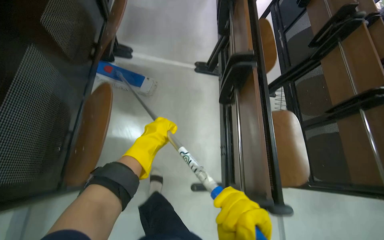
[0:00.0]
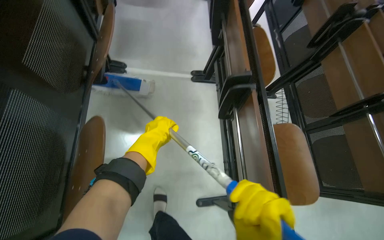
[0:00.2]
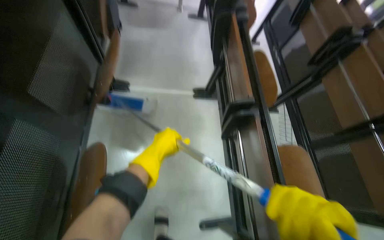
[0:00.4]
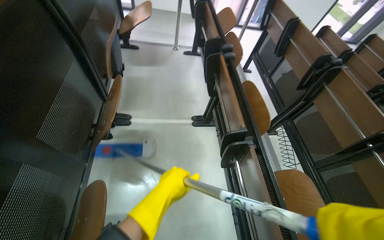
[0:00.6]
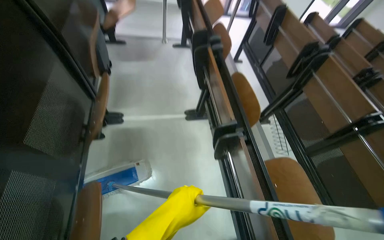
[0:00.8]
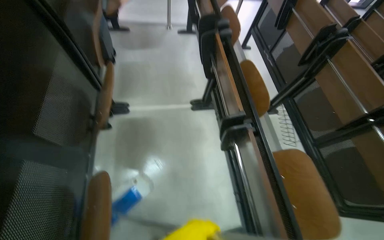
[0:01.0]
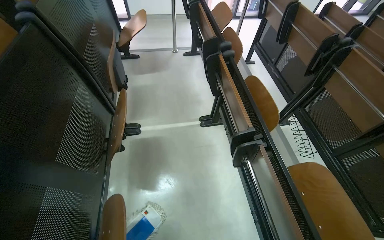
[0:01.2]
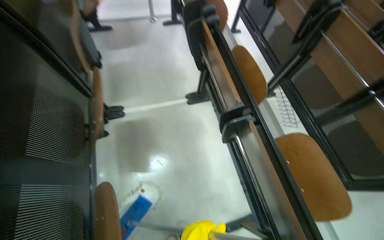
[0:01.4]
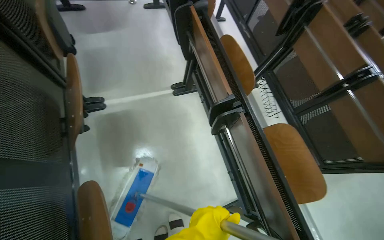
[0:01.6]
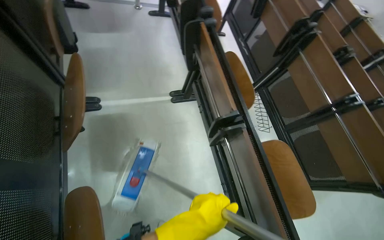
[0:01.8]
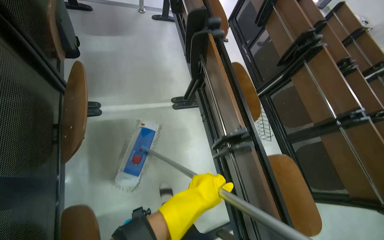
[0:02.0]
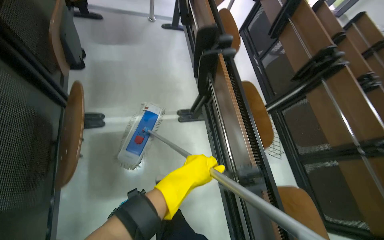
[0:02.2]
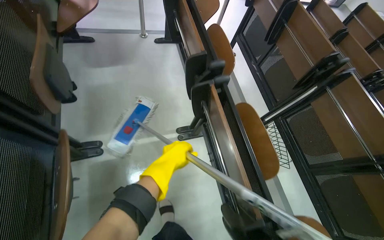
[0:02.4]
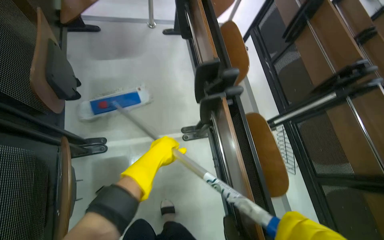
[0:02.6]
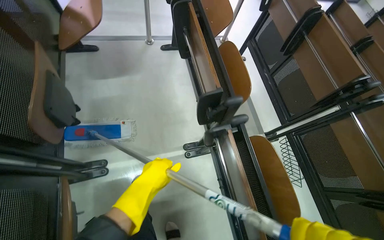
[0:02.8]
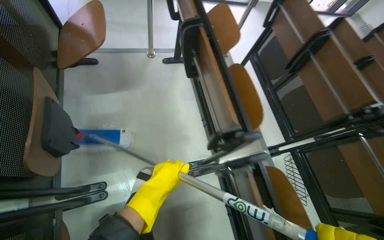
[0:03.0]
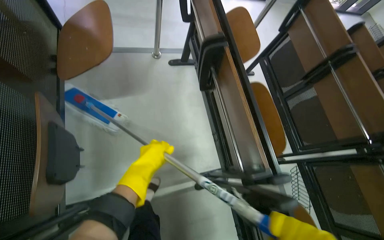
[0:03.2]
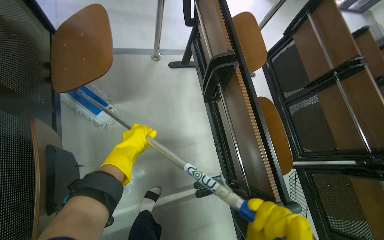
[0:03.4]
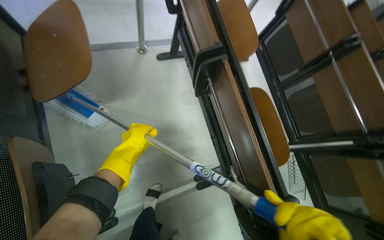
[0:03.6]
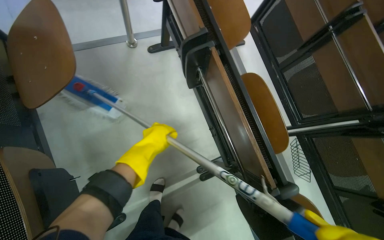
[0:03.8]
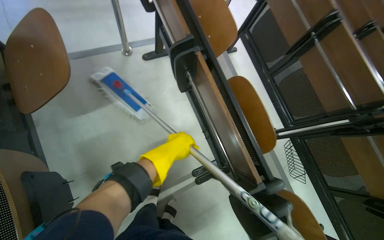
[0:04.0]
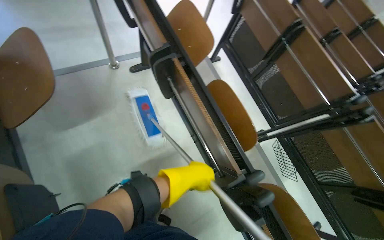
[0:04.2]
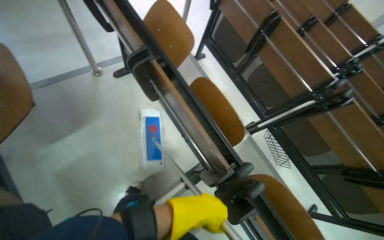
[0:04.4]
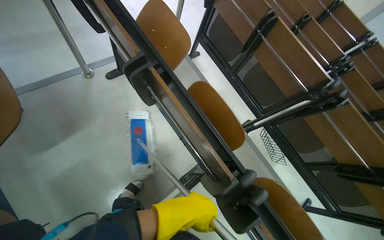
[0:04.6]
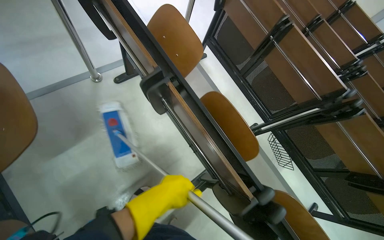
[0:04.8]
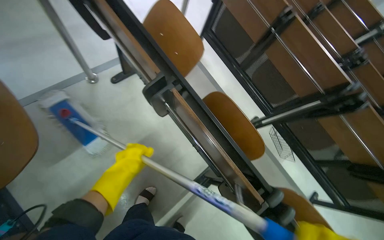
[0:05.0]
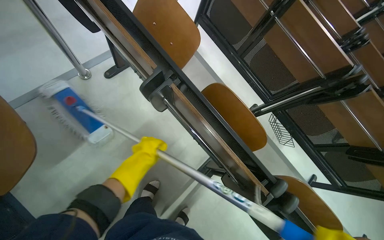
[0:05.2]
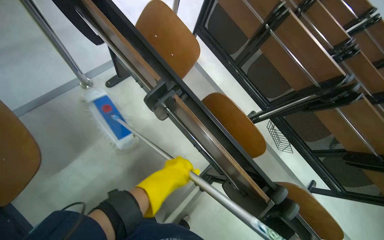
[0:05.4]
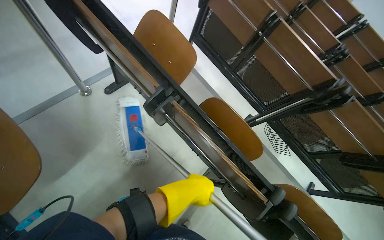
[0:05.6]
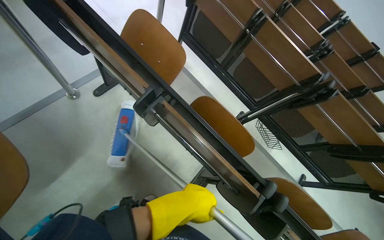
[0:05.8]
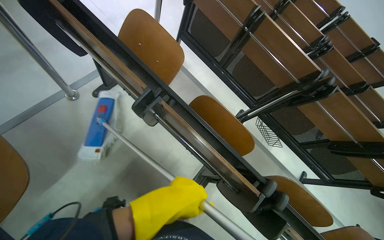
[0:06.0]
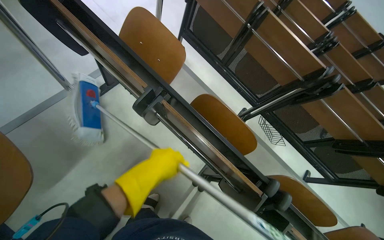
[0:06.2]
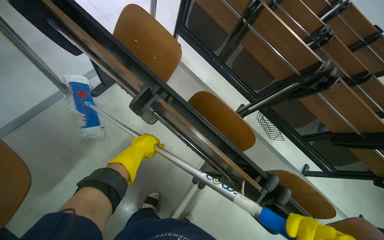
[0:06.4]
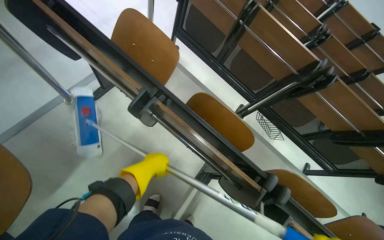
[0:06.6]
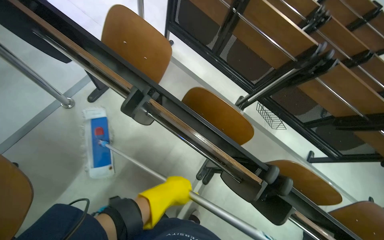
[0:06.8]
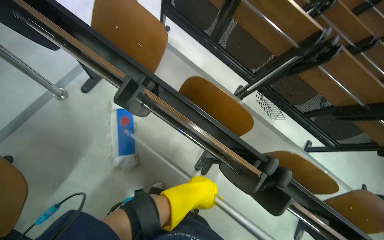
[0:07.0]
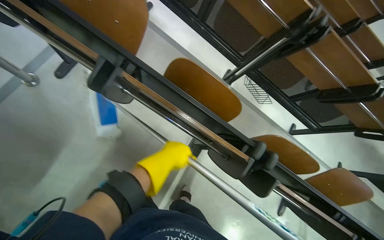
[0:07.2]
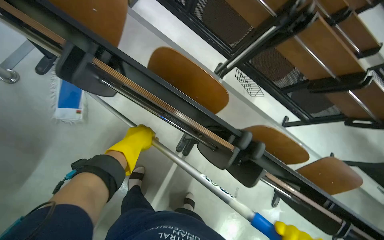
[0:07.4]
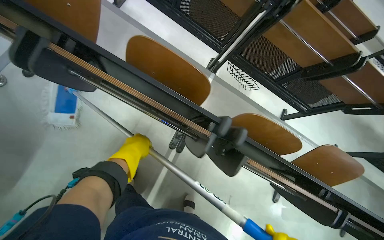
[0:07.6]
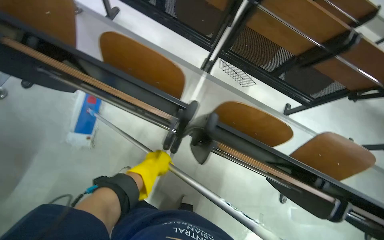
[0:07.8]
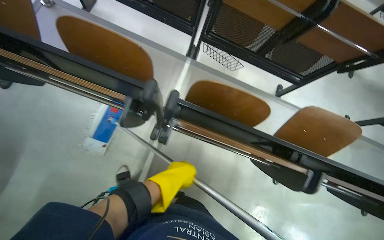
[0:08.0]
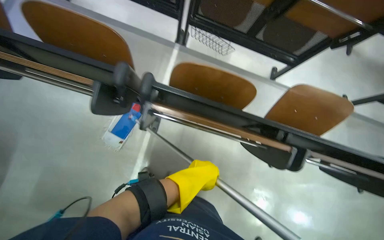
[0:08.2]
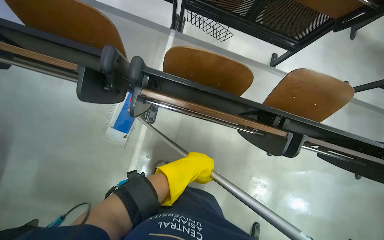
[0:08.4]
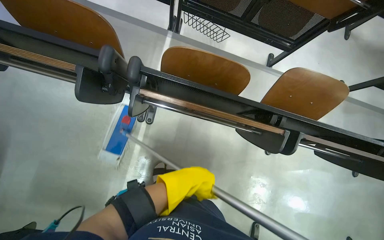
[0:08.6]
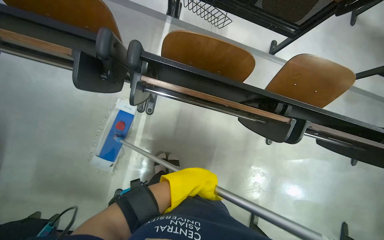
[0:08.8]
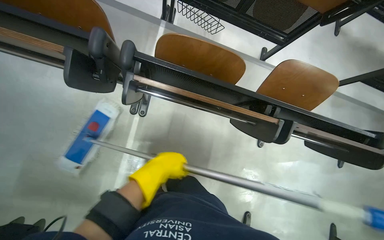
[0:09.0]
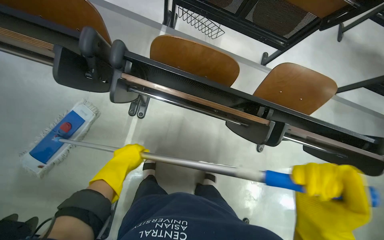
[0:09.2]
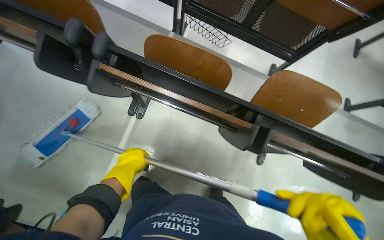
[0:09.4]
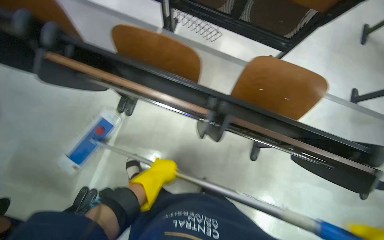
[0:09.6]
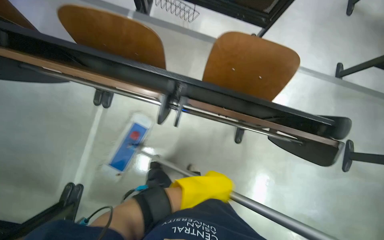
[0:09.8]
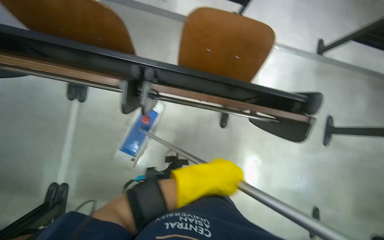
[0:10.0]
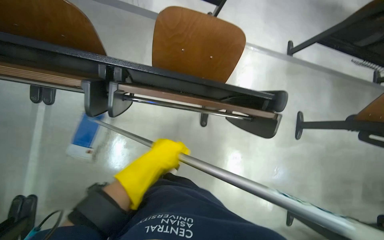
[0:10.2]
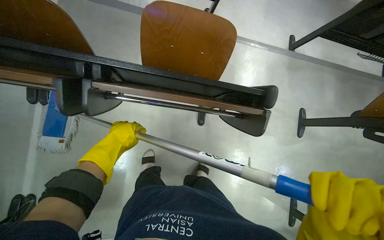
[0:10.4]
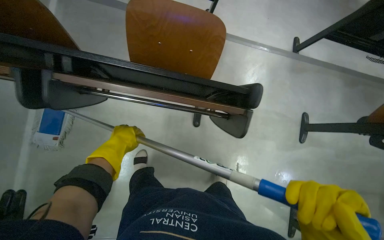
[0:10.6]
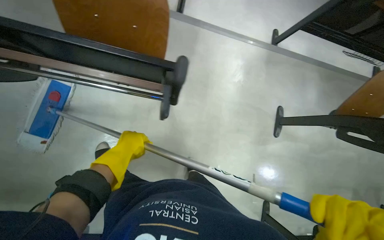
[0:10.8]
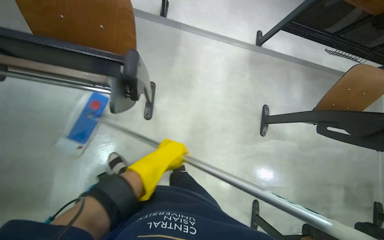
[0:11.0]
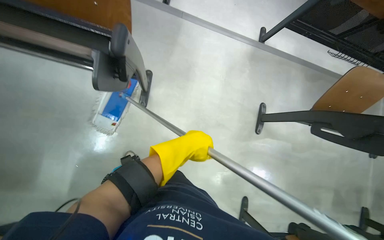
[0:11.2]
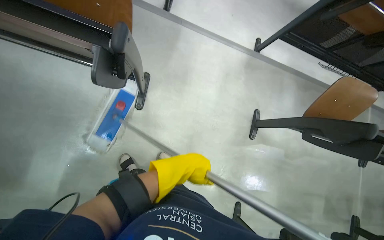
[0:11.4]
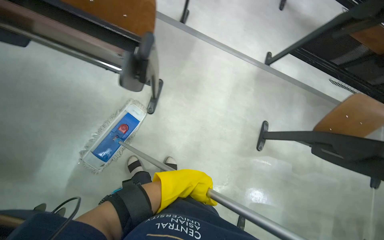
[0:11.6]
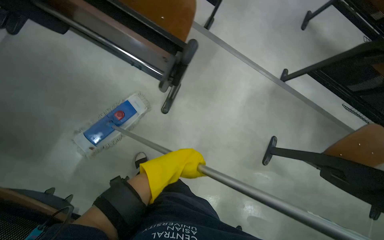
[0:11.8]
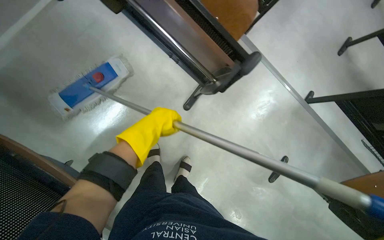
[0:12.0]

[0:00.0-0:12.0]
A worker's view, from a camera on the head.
Job: mopping floor.
The whole recording: Mopping building floor. The worker prepares the mop and mops the floor in the building hallway.
0:01.6 to 0:03.0: The camera travels approximately 70 cm.
0:03.0 to 0:04.4: The left hand shifts roughly 10 cm to the right.
0:04.4 to 0:06.0: The left hand moves roughly 35 cm to the left and comes back.
0:06.0 to 0:07.6: The wearer looks some 15 degrees further downward. The left hand swings left and right, some 20 cm each way, with 2 reversals.
0:07.6 to 0:09.0: The camera travels to the right, some 40 cm.
0:09.0 to 0:10.4: The camera is carried to the right, some 60 cm.
0:10.4 to 0:12.0: The scene rotates clockwise by roughly 30 degrees.

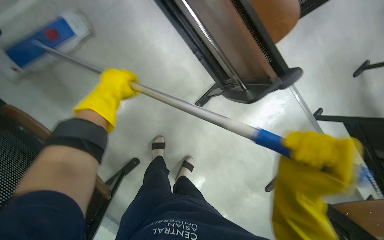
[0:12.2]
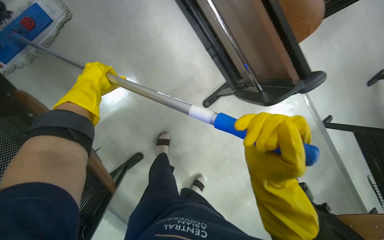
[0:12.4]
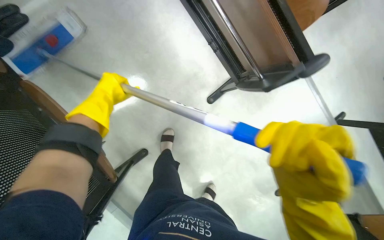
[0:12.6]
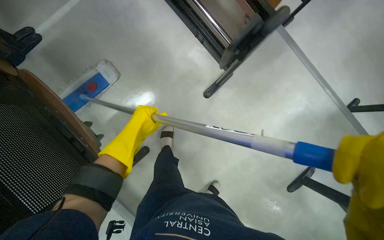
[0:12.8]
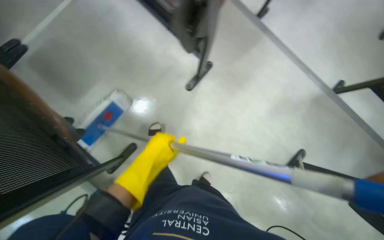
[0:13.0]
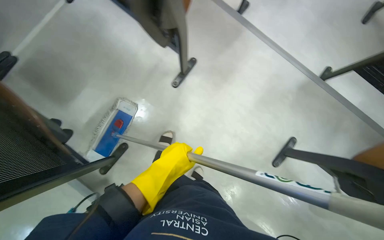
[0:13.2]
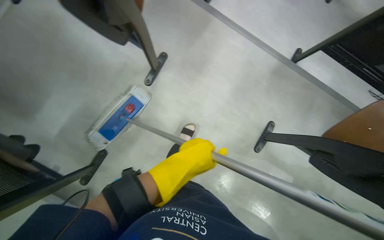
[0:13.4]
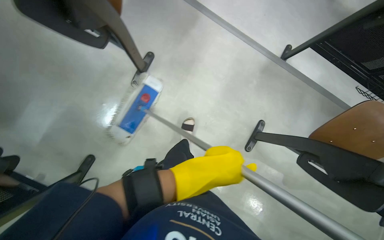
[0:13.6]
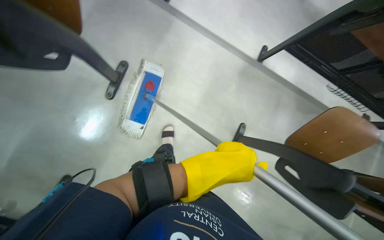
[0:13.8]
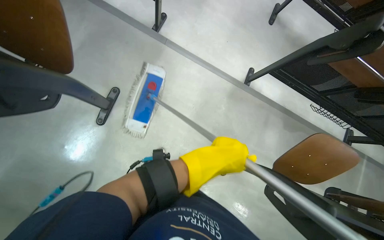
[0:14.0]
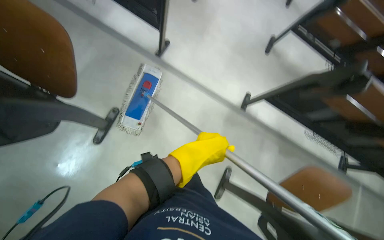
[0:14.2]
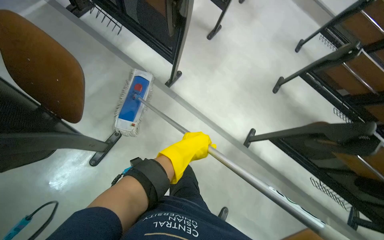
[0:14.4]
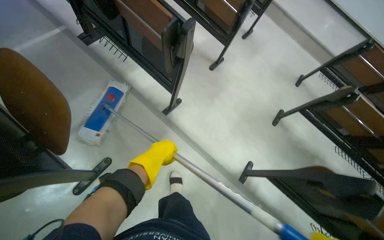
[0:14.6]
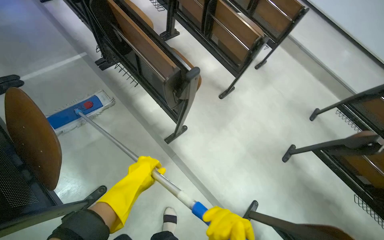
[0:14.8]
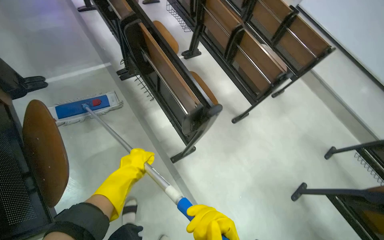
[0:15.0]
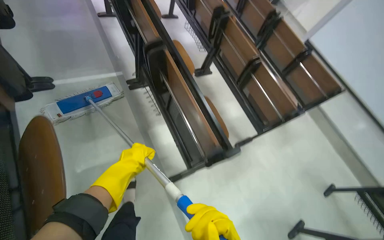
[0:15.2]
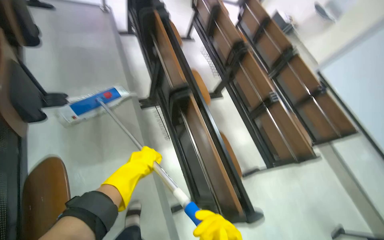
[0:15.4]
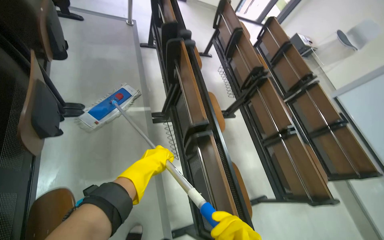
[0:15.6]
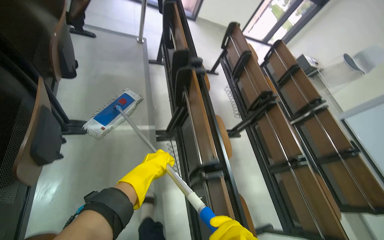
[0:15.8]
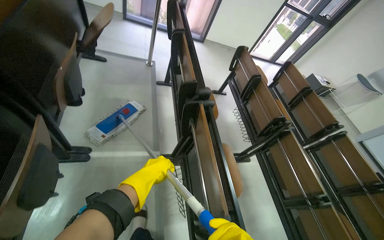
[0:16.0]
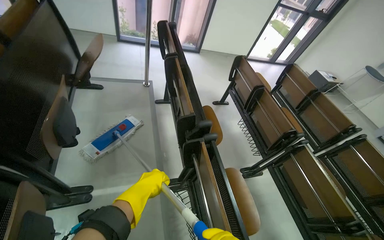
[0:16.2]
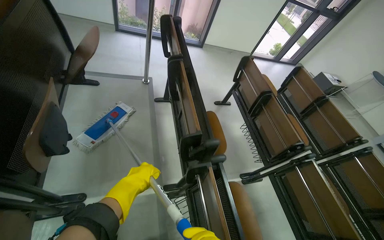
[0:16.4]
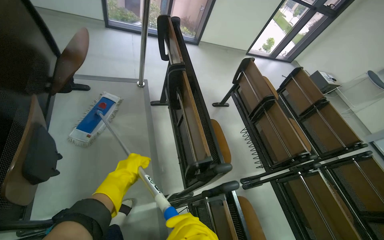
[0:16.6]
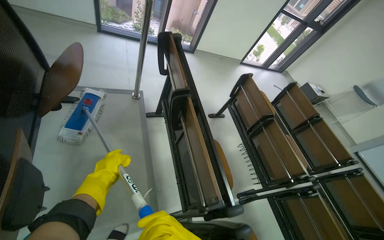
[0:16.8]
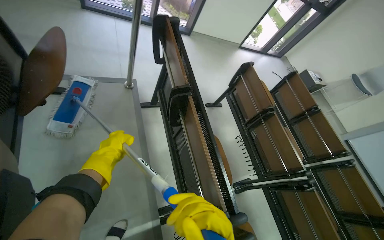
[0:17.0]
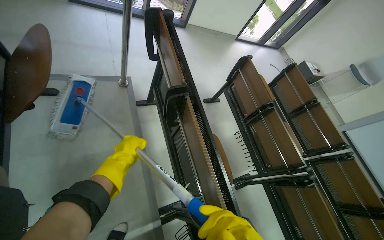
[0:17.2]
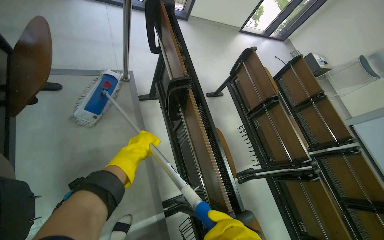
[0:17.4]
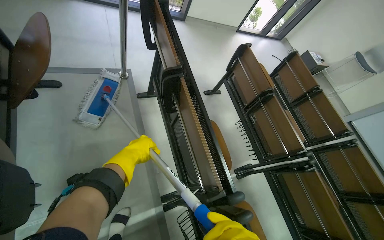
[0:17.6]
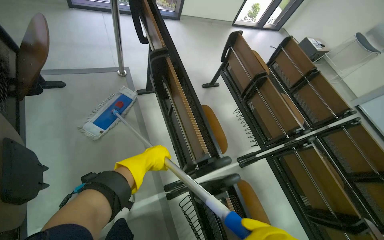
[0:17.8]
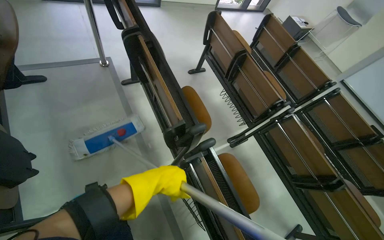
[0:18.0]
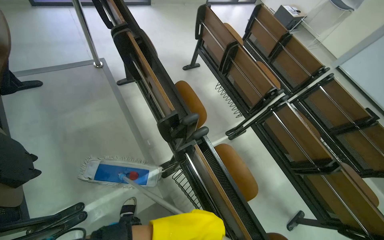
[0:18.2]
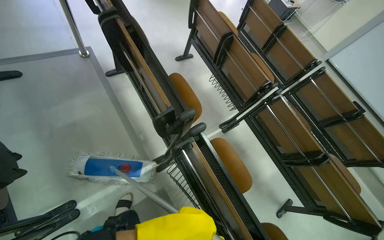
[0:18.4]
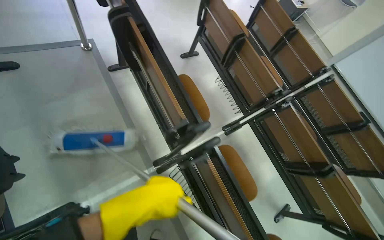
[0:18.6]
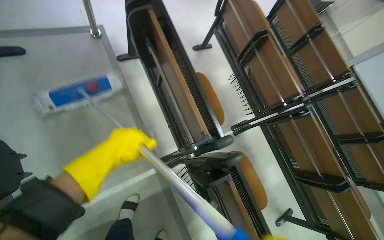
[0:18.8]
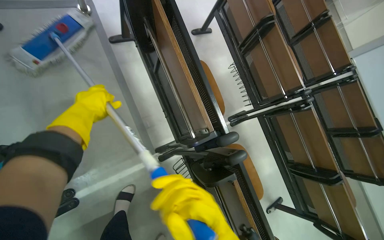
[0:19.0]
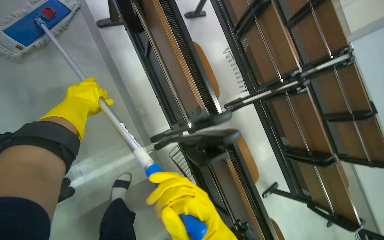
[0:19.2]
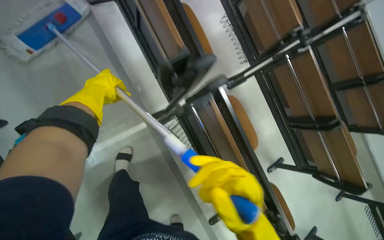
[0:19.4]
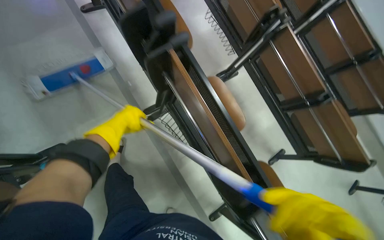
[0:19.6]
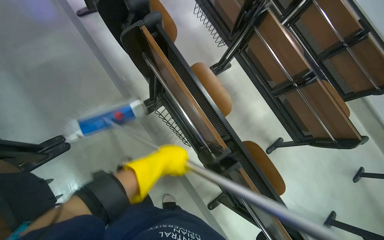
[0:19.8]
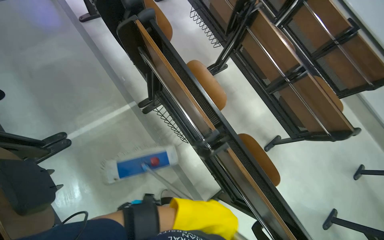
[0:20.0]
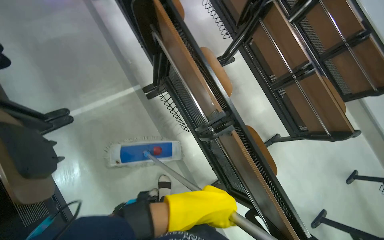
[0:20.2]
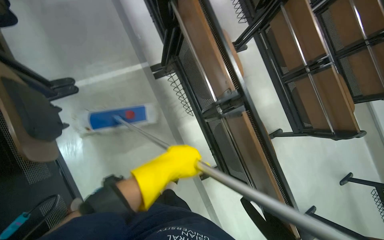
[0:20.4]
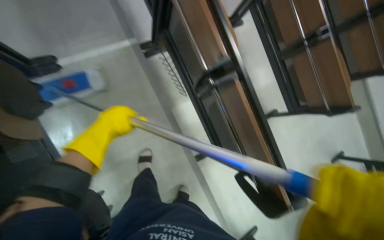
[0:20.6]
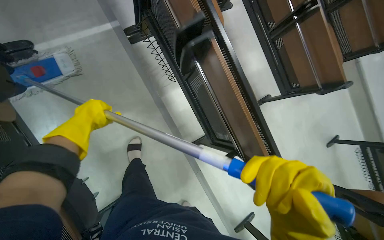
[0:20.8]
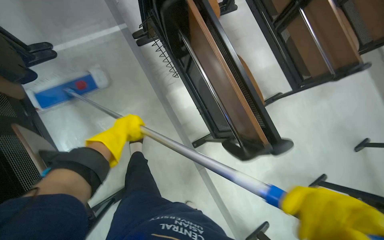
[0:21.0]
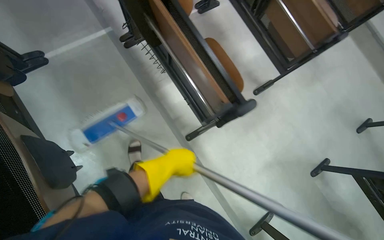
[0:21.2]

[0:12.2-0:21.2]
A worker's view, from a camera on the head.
Job: mopping floor.
The whole recording: Mopping building floor. The worker prepares the mop and mops the floor in the building hallway.
0:12.2 to 0:13.8: The wearer moves to the right, about 50 cm.
0:13.8 to 0:15.2: The camera travels about 80 cm. The view tips upward by some 35 degrees. Everything in view rotates approximately 35 degrees clockwise.
0:15.2 to 0:16.6: The head travels roughly 1 m. The view tips upward by approximately 10 degrees.
0:16.6 to 0:18.2: The left hand heads to the right and nearer to the camera, covering some 30 cm.
0:18.2 to 0:19.8: The view tilts about 15 degrees downward. The left hand shifts about 15 cm farther from the camera, and goes up the picture and returns, about 25 cm each way.
0:19.8 to 0:21.2: The camera travels approximately 70 cm.
